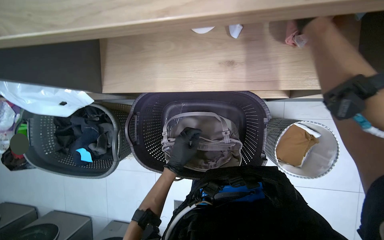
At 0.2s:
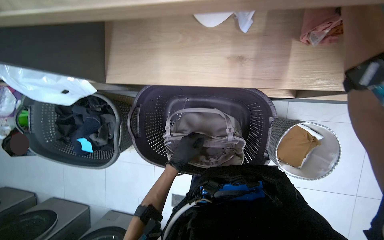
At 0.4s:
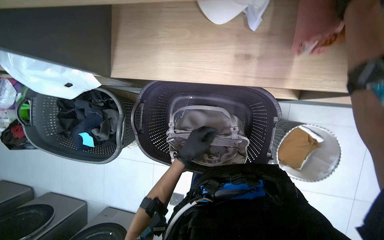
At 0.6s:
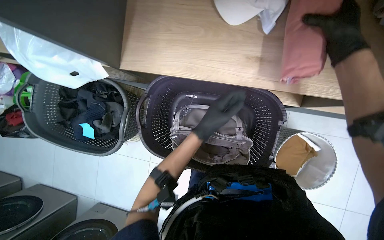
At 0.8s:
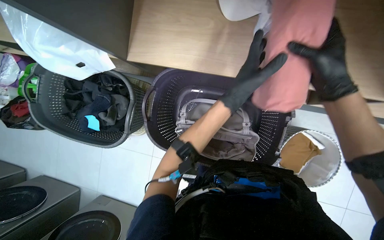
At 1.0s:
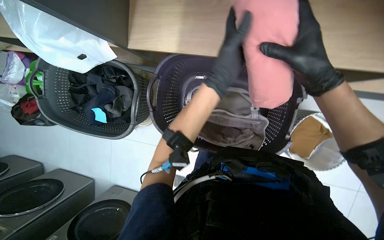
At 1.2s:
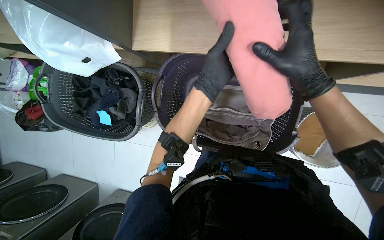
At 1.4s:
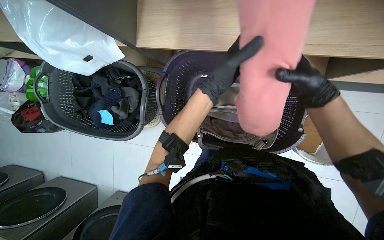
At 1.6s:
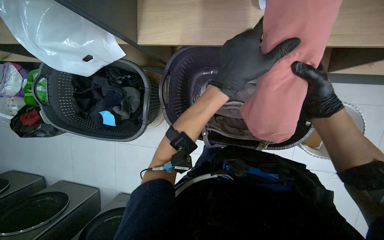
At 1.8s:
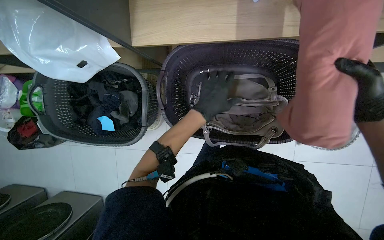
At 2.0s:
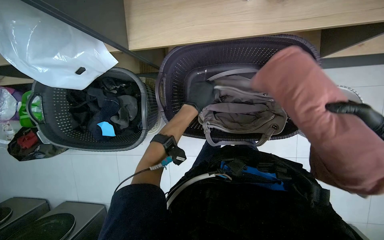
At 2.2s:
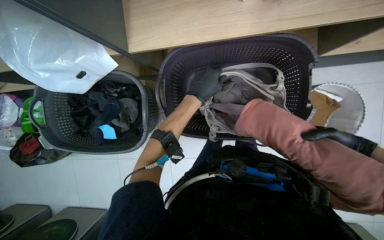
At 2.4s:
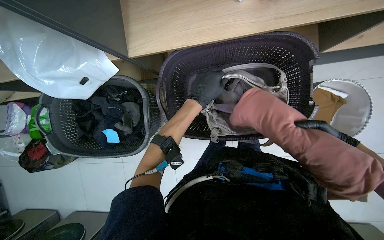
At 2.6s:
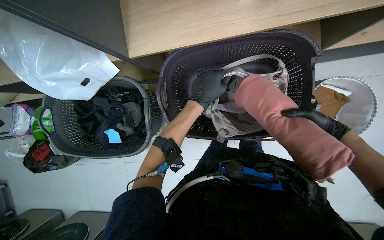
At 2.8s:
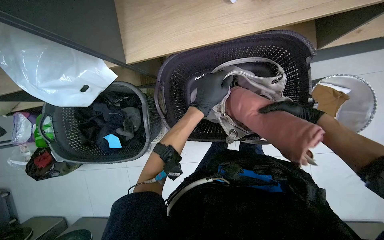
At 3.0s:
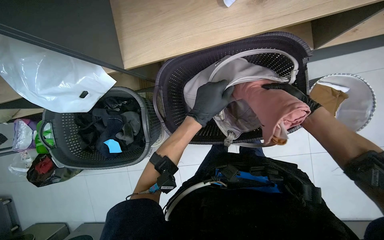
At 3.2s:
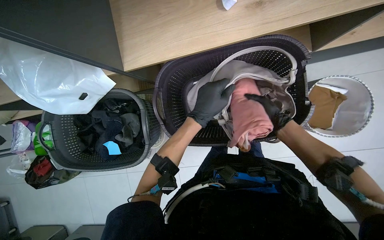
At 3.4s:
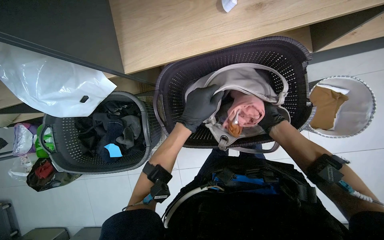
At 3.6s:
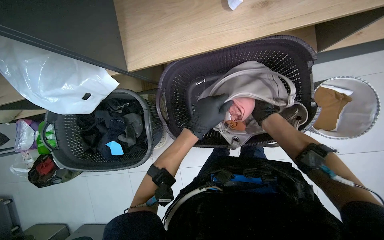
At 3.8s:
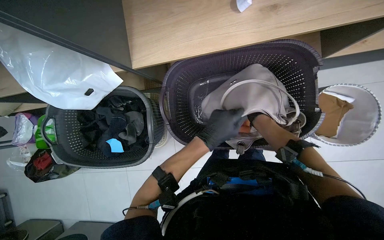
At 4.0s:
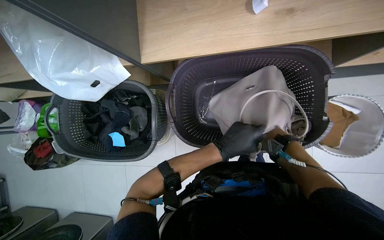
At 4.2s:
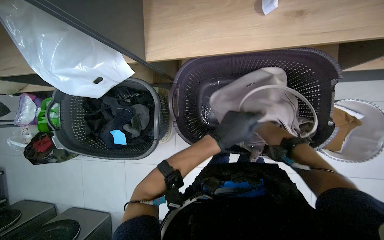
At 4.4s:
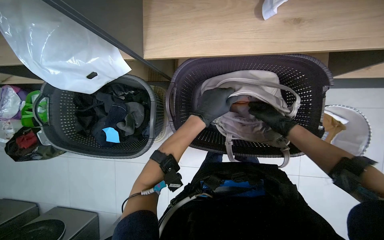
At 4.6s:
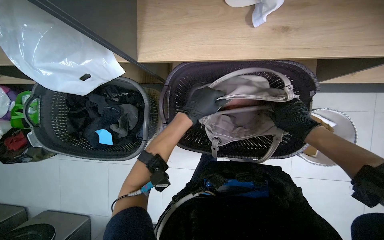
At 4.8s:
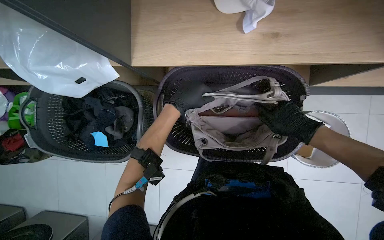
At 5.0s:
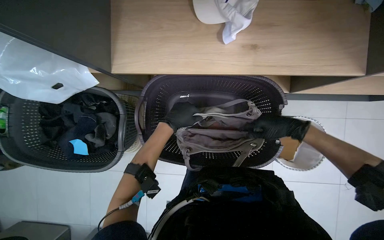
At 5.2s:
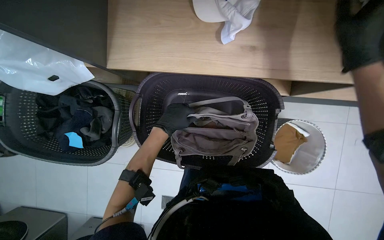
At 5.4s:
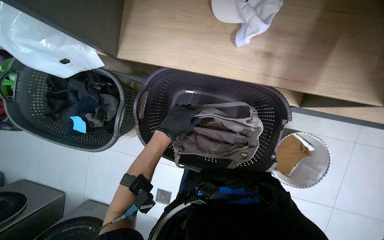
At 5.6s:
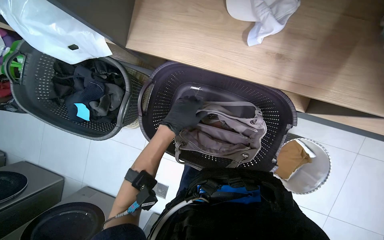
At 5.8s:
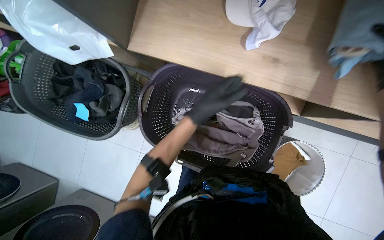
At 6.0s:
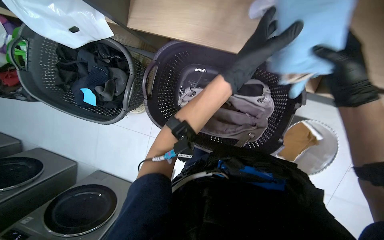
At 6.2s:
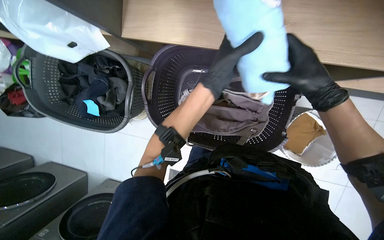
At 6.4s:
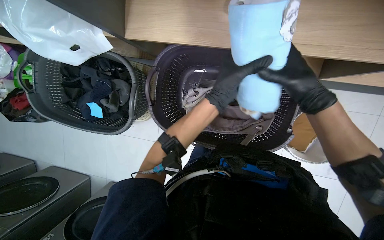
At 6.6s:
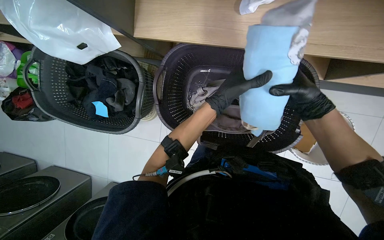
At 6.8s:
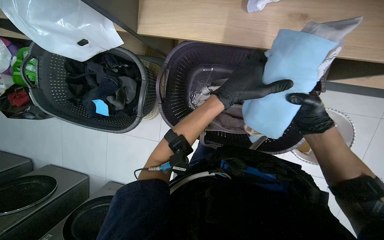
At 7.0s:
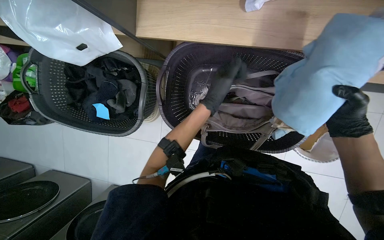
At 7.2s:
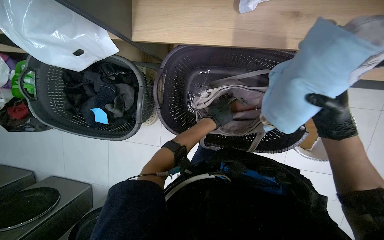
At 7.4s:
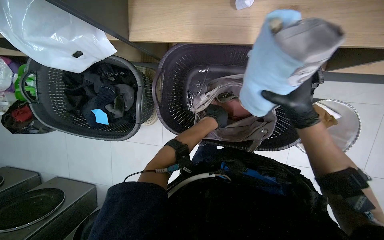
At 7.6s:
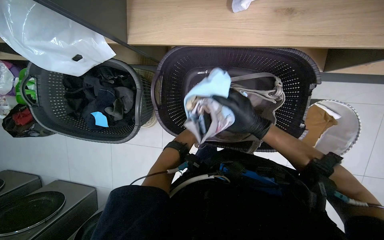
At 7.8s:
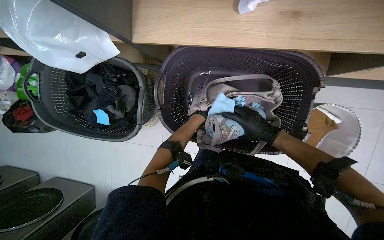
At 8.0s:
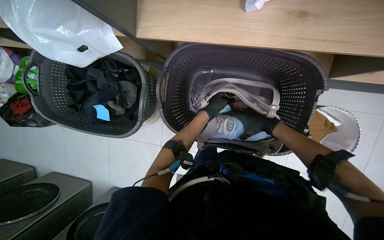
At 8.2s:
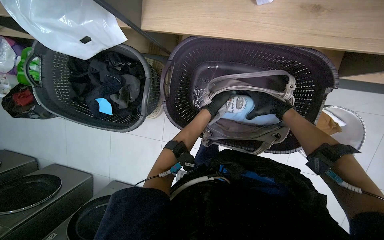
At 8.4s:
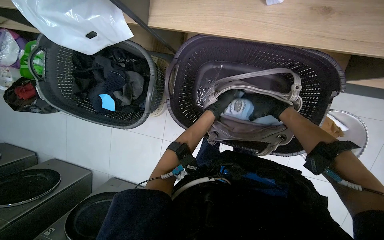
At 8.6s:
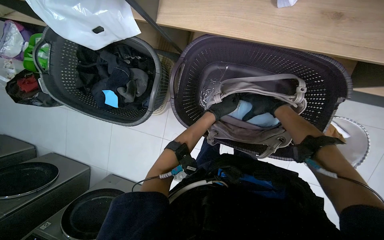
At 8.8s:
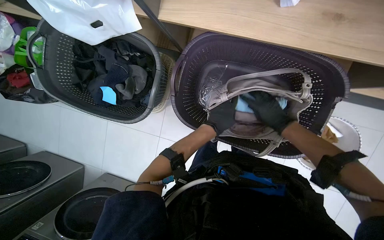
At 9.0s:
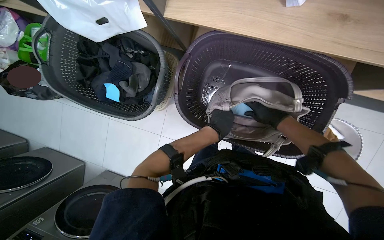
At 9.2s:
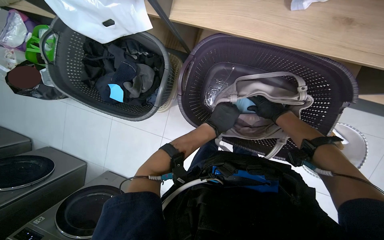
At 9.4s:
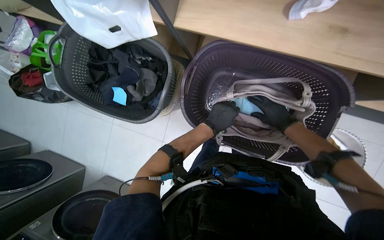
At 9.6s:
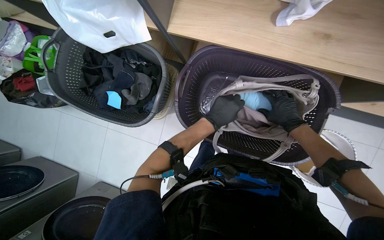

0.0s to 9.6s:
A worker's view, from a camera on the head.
Job: managing laundry.
The whole recording: Organizing items into a bag. The worker places various items, including clothes and a towel, into a bag.
0.0s to 1.6s: The left hand goes about 15 cm nearer to the camera and up the picture.
1.6s to 3.2s: The hands both shift farther from the camera by roughly 15 cm.
3.2s to 4.8s: The right hand moves nearer to the camera, roughly 15 cm, while the left hand moves some 10 cm down the picture and comes back.
4.8s to 6.4s: The left hand shifts approximately 15 cm to the right.
6.4s to 8.0s: The left hand shifts approximately 25 cm farther from the camera. The right hand moves left and right over some 20 cm, changing direction 2 times.
8.0s to 9.6s: The left hand travels nearer to the camera by approximately 15 cm.

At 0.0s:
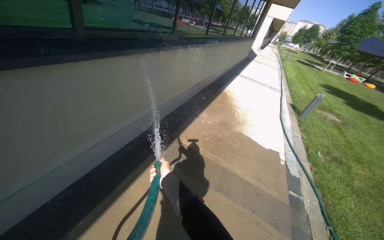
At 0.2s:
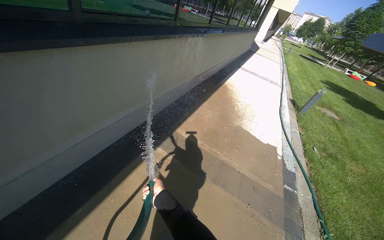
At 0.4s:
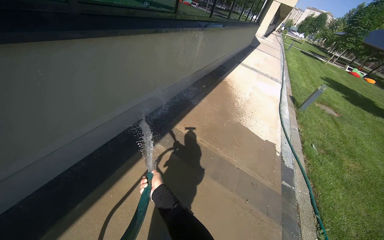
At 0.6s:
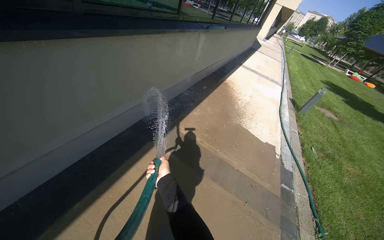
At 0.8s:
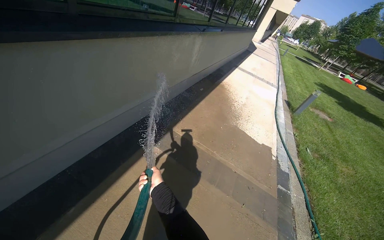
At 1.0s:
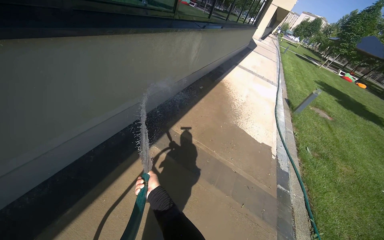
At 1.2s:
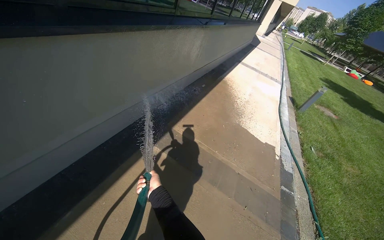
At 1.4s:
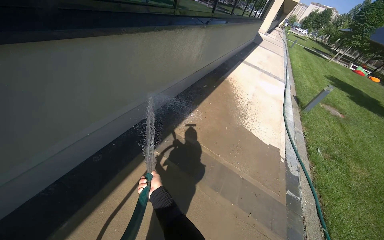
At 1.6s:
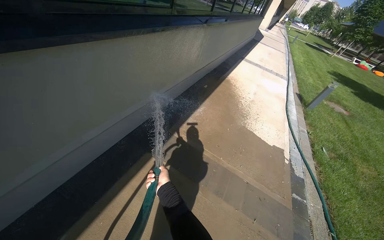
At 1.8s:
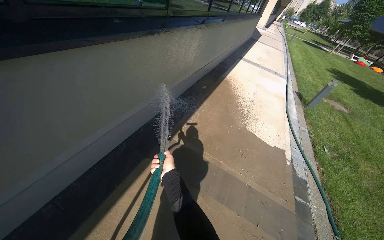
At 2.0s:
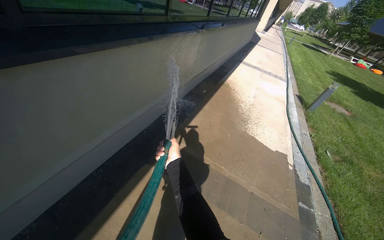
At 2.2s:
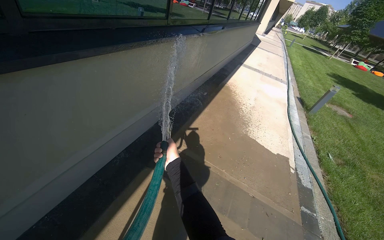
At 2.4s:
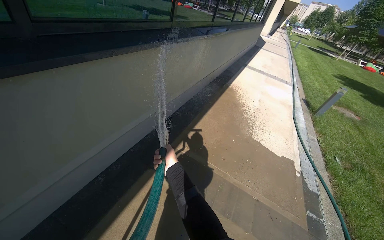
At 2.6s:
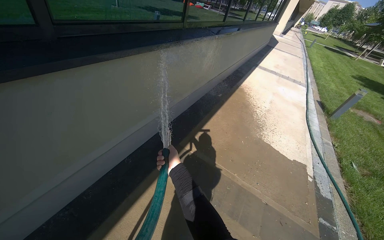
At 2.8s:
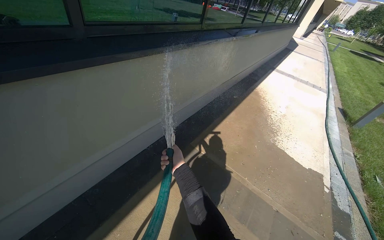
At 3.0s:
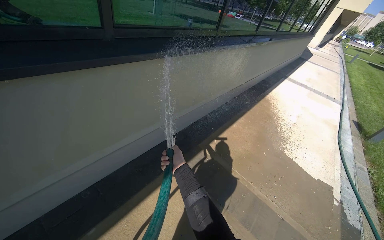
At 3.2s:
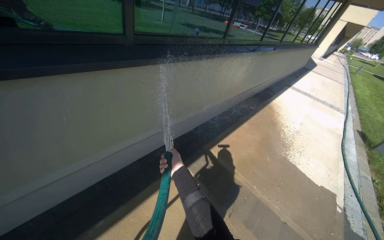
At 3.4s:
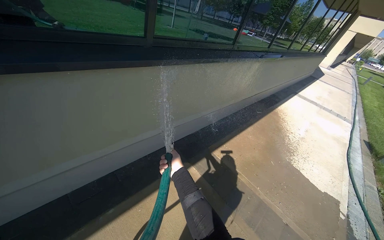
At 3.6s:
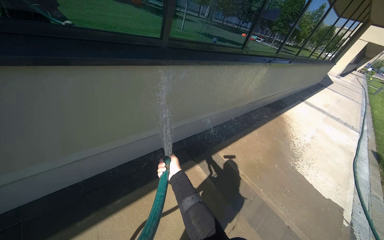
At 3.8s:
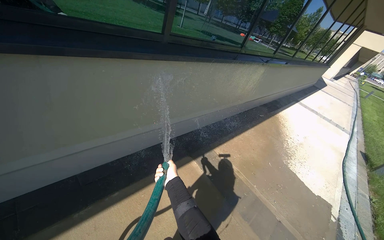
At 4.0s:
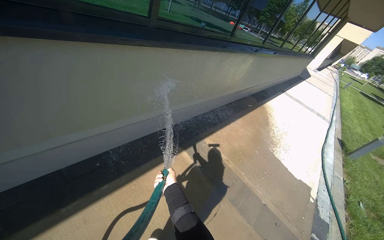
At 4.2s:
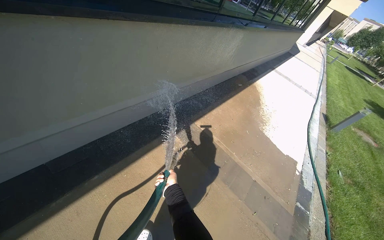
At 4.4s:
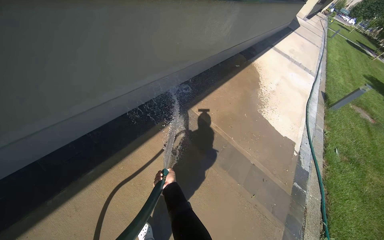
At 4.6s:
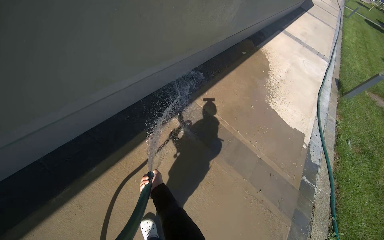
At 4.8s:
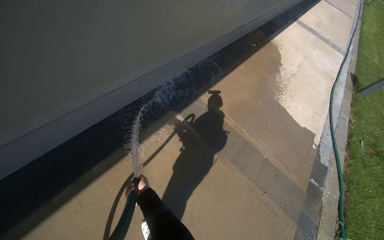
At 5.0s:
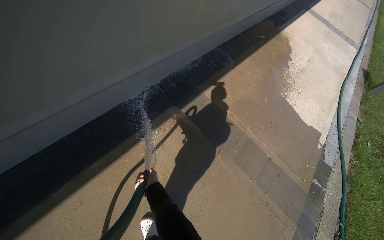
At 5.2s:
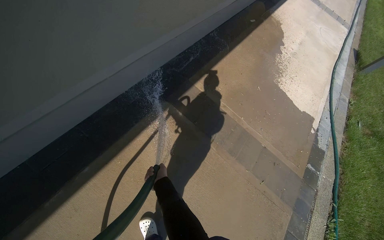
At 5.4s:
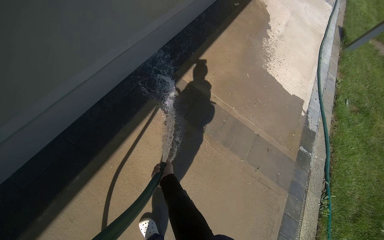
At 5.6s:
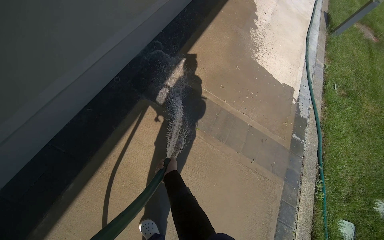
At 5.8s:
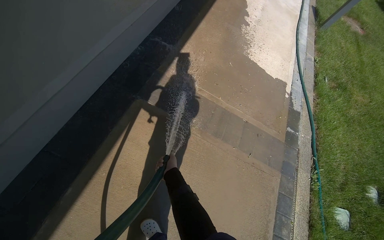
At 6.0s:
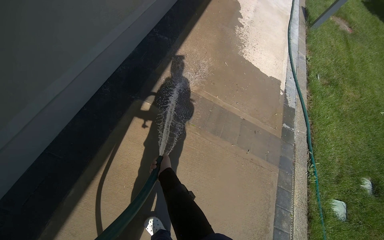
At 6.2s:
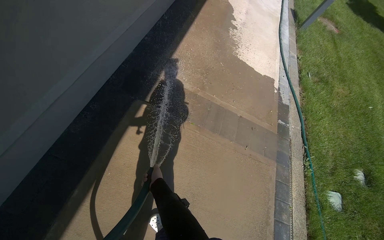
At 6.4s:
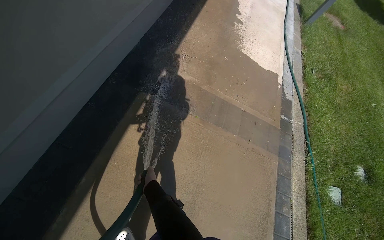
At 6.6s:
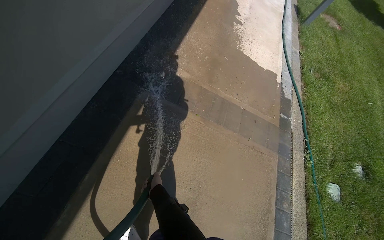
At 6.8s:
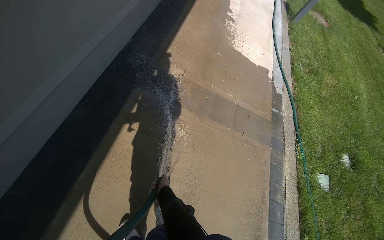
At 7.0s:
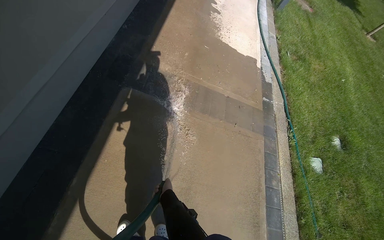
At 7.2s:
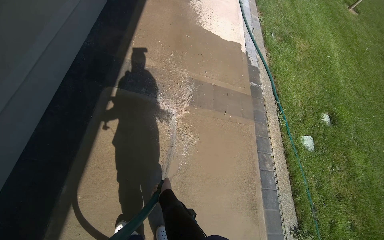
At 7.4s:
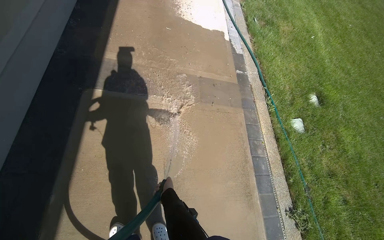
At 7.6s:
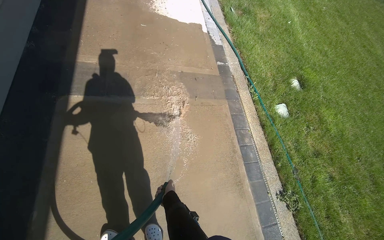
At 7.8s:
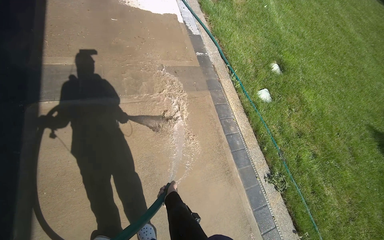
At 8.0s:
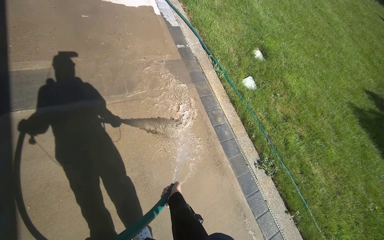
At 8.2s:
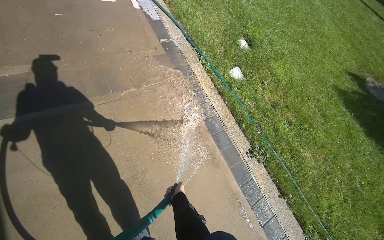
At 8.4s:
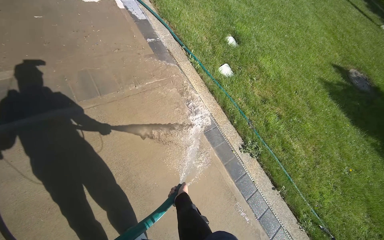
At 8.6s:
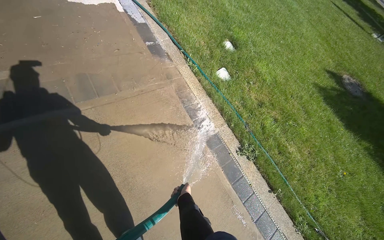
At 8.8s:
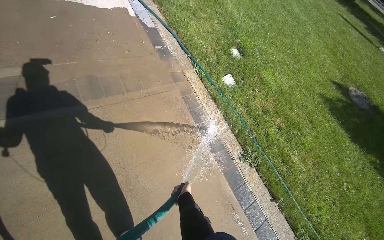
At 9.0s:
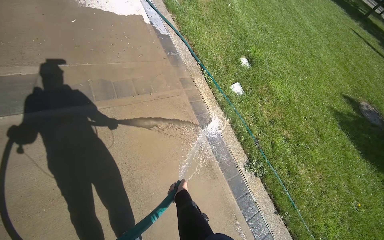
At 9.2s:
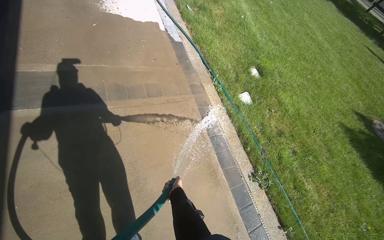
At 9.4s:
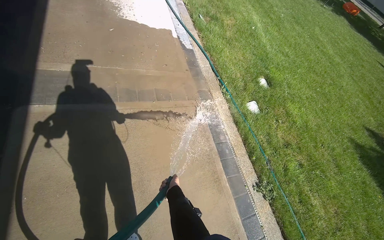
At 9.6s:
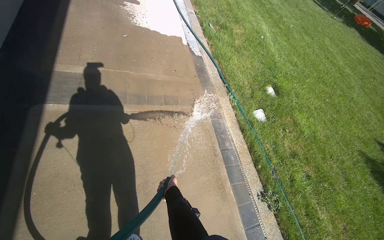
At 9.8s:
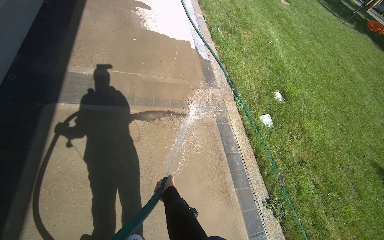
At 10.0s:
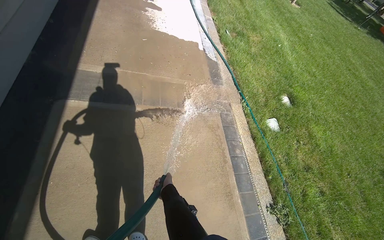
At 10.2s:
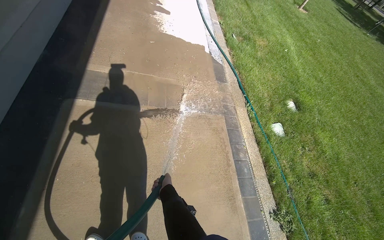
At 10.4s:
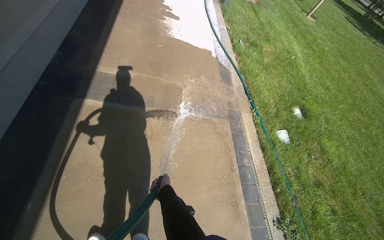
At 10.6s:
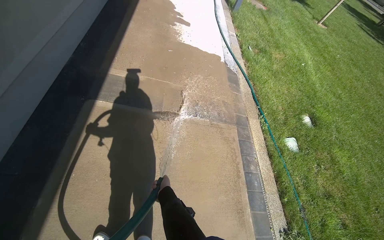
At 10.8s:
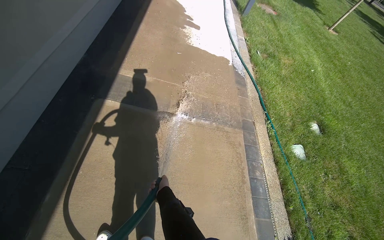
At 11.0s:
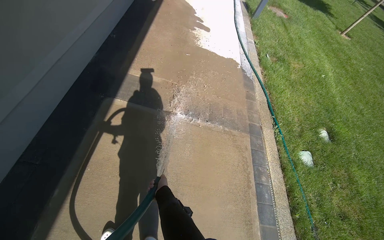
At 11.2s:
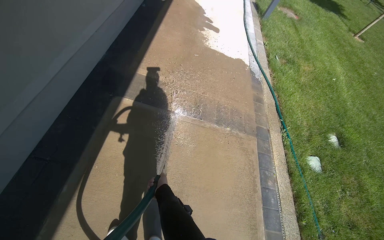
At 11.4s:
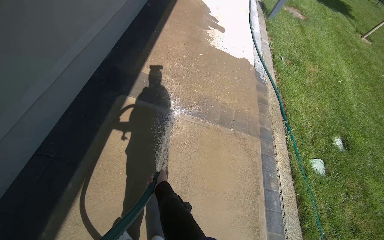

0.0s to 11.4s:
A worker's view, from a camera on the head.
Job: sweeping floor.
The whole recording: Rinsing concrete ground. The worker rinses the concrete ground with a water hose.
1.4s to 2.8s: The right hand moves up the picture, about 25 cm.
2.8s to 4.2s: The right hand shifts about 35 cm down the picture.
4.2s to 5.6s: The head travels roughly 50 cm. The view tips downward by approximately 25 degrees.
5.6s to 7.2s: The right hand goes about 30 cm down the picture.
7.2s to 8.6s: The camera is carried to the right, roughly 40 cm. The wearer looks some 35 degrees further to the right.
8.6s to 10.0s: The head turns to the left by about 25 degrees. The right hand is displaced to the left by roughly 20 cm.
